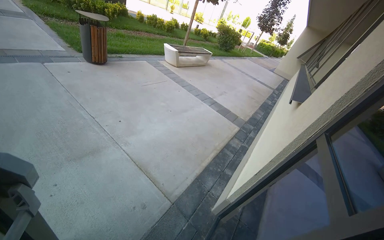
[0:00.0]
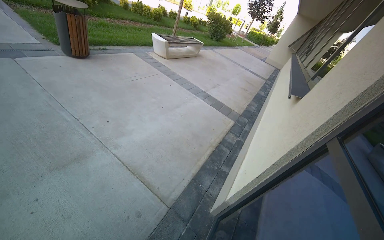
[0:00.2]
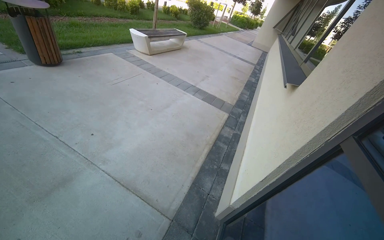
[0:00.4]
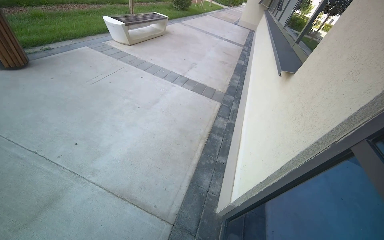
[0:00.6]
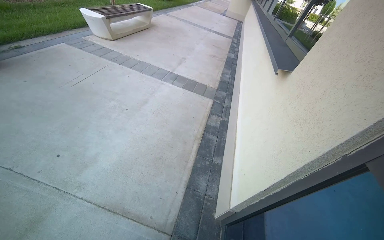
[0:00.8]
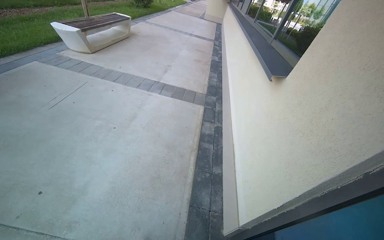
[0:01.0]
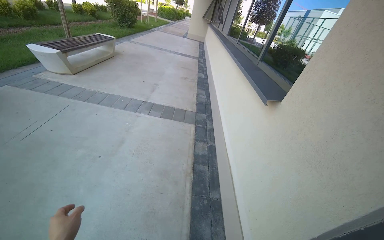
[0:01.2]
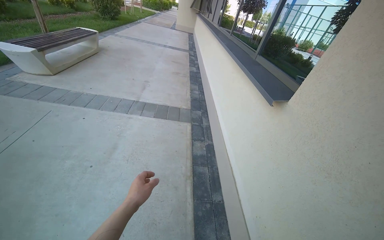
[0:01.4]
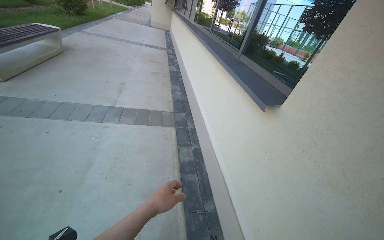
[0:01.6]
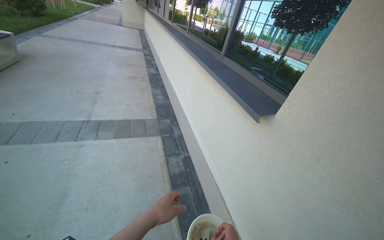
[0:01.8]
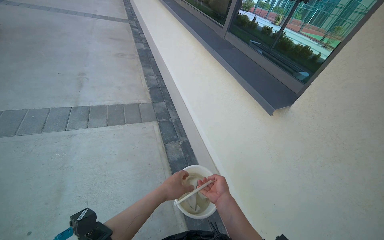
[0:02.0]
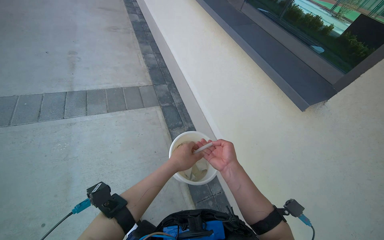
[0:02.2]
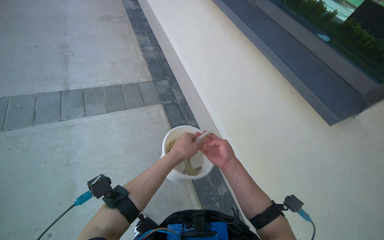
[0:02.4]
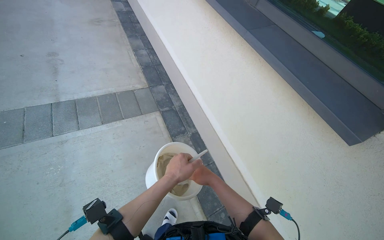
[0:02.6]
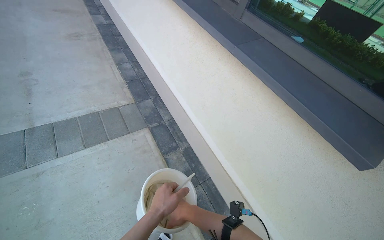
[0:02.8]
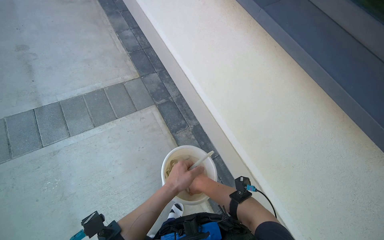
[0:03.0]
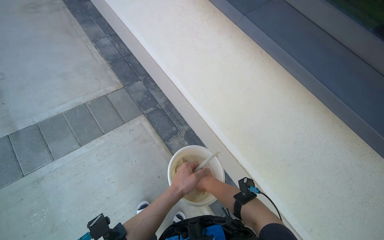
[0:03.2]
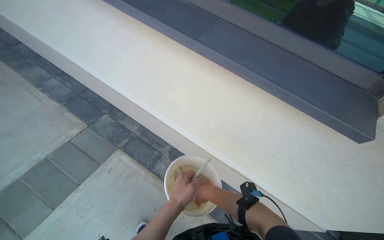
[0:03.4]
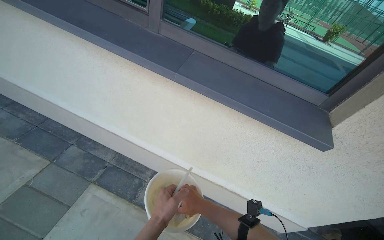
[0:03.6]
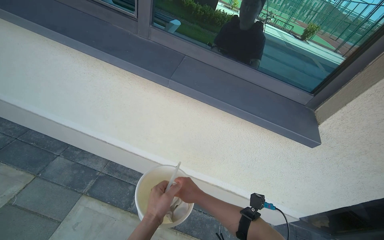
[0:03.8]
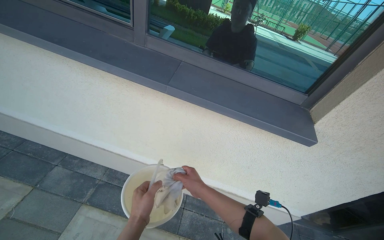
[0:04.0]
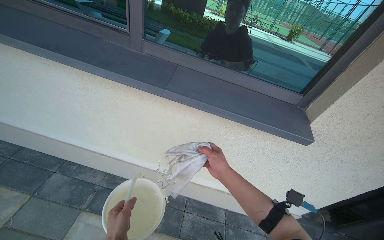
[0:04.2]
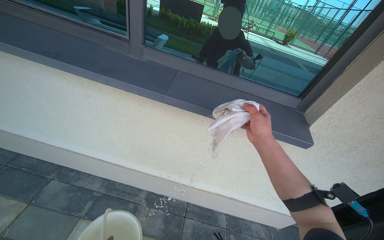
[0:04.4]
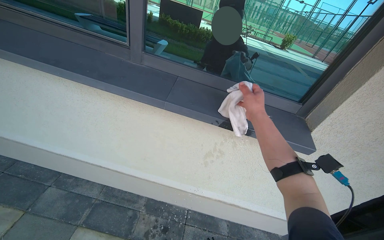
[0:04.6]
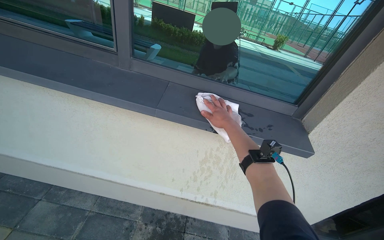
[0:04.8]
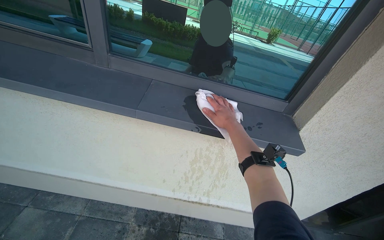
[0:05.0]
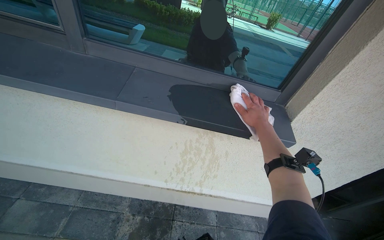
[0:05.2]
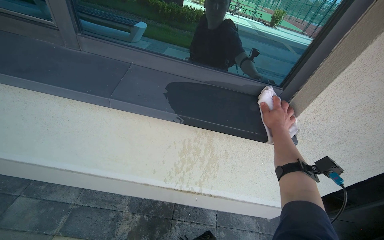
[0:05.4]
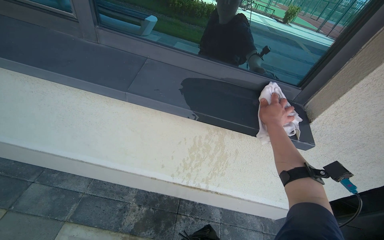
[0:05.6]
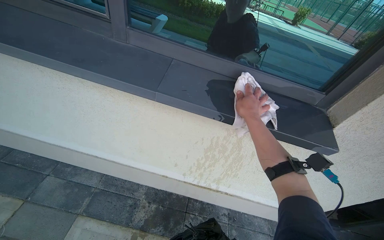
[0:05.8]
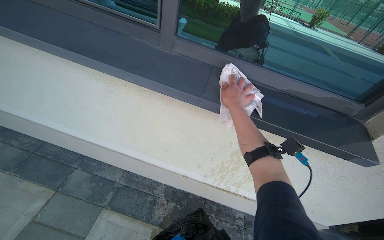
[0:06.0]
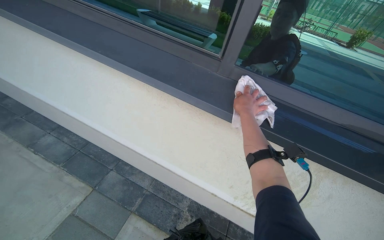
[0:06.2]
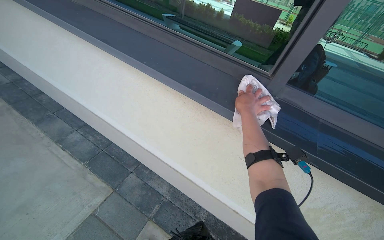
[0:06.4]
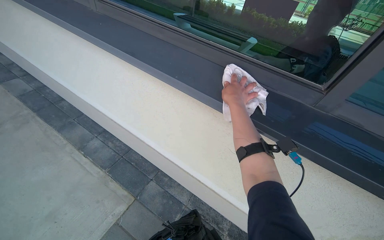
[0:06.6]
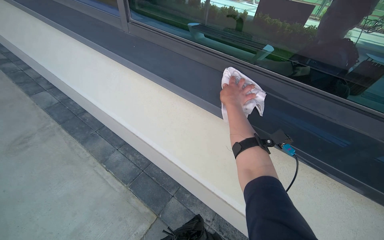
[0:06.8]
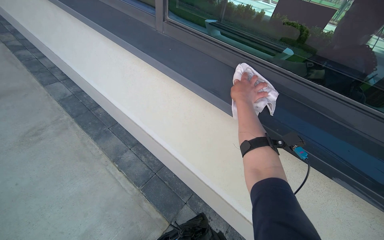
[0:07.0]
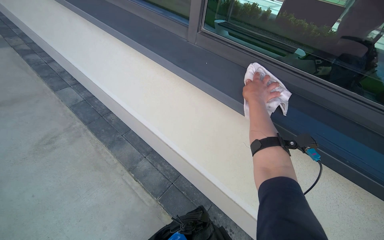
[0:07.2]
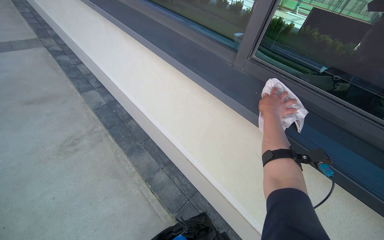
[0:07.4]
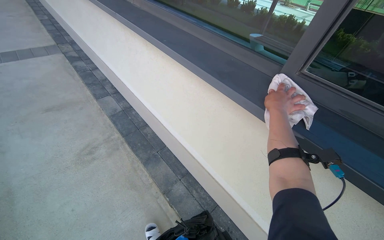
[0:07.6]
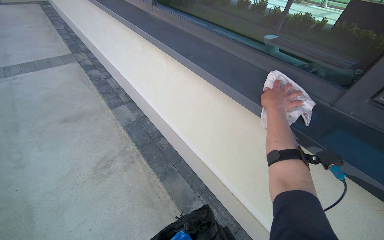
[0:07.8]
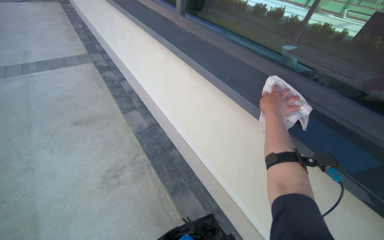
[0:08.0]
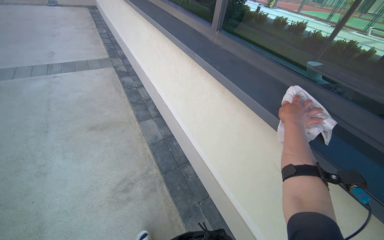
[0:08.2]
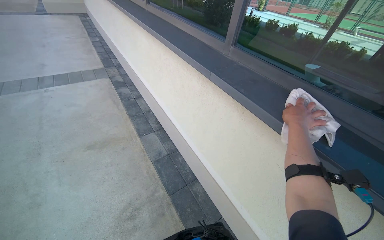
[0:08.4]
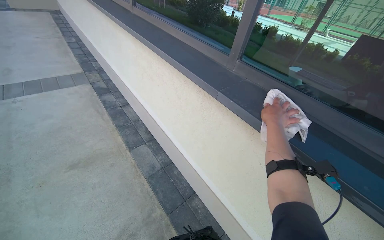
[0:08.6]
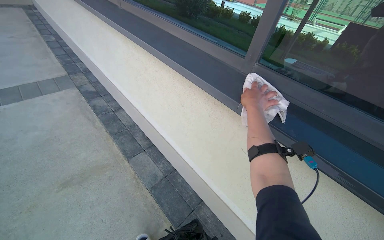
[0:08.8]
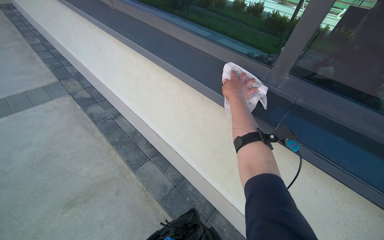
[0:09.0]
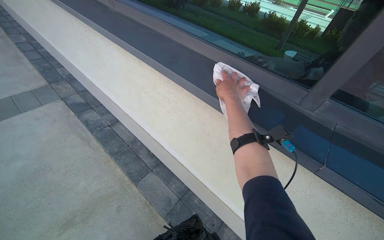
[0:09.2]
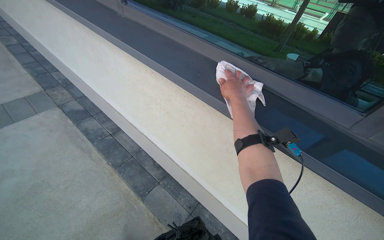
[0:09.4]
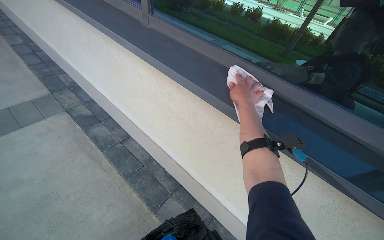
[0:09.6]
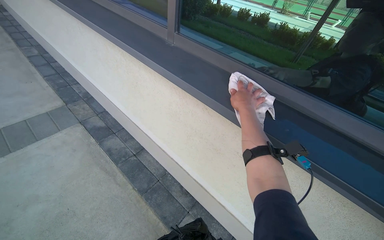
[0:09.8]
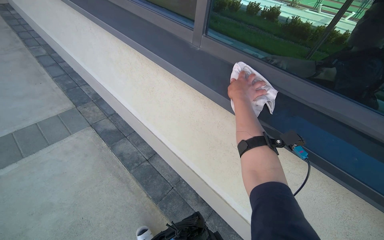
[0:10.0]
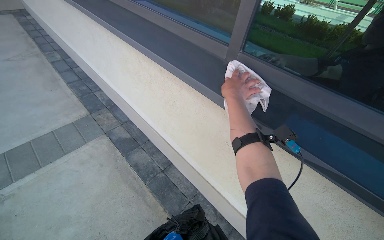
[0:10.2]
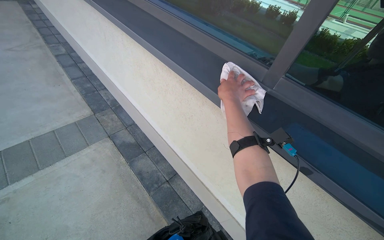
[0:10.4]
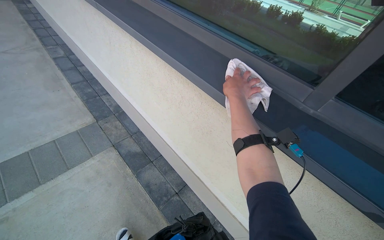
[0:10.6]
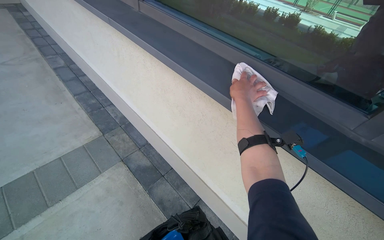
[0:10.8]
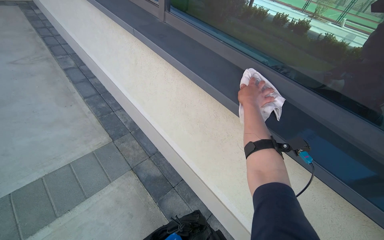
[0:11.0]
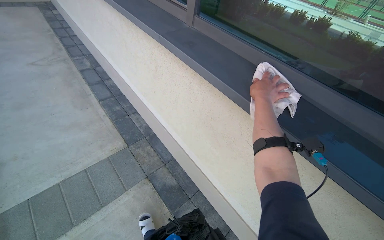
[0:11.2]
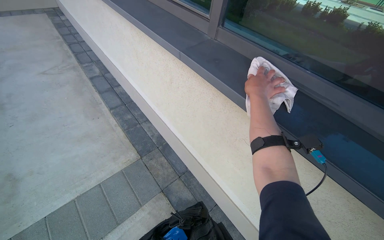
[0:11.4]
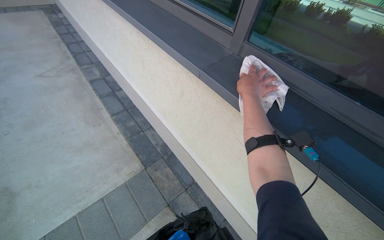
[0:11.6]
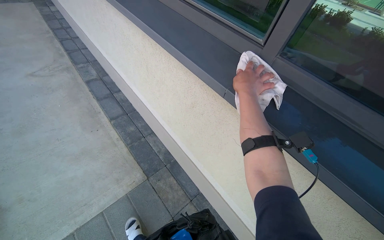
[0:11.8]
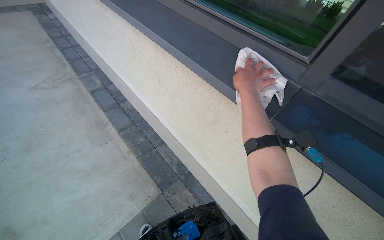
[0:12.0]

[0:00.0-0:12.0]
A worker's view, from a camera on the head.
Job: cleaning windows.
The whole recording: Cleaning window frames and sills. The worker wipes the window frames and sills with a cloth.
0:00.0 to 0:01.6: The camera is carried approximately 1 m. The head turns to the right by about 45 degrees.
0:01.6 to 0:03.0: The camera is carried about 90 cm. The wearer's head swings roughly 20 degrees to the right. The camera pitches downward, by some 30 degrees.
0:03.0 to 0:04.4: The wearer looks approximately 45 degrees further to the right.
0:04.4 to 0:06.0: The right hand moves farther from the camera and up the picture, approximately 20 cm, and goes to the right and returns, roughly 20 cm each way.
0:06.0 to 0:07.6: The camera travels some 1.5 m. The head rotates some 35 degrees to the left.
0:07.6 to 0:09.0: The camera is carried approximately 1 m.
0:09.0 to 0:10.4: The camera travels some 1 m.
0:10.4 to 0:12.0: The camera is carried approximately 1.5 m.

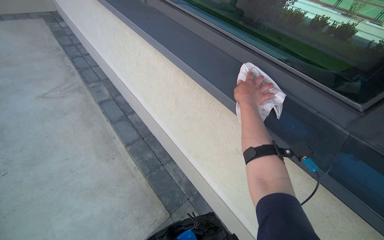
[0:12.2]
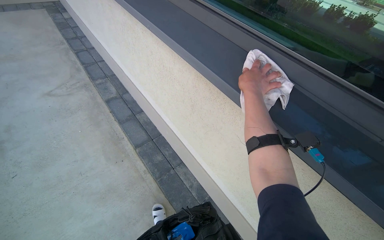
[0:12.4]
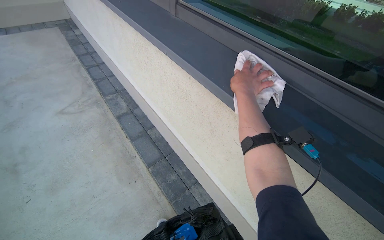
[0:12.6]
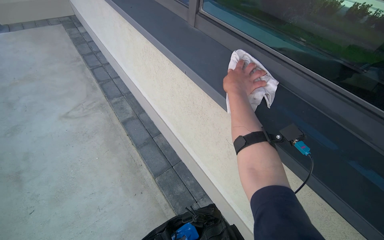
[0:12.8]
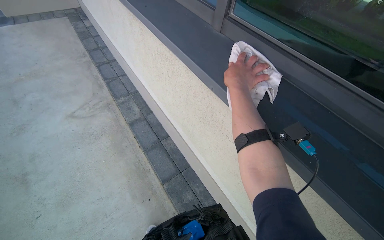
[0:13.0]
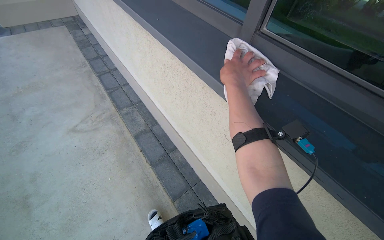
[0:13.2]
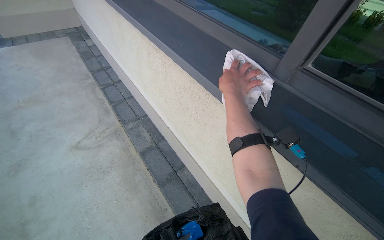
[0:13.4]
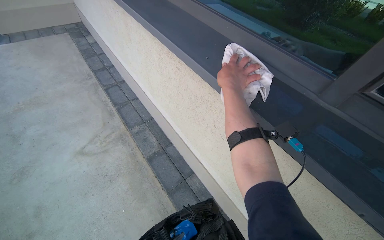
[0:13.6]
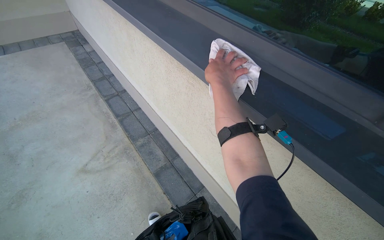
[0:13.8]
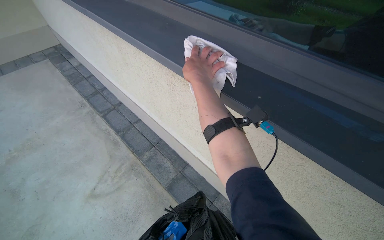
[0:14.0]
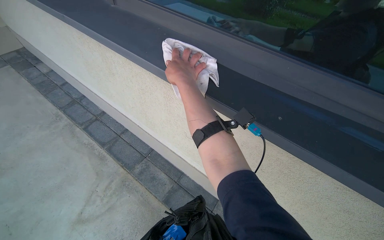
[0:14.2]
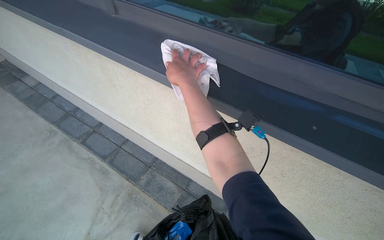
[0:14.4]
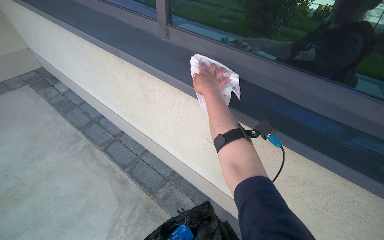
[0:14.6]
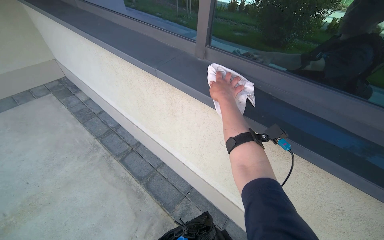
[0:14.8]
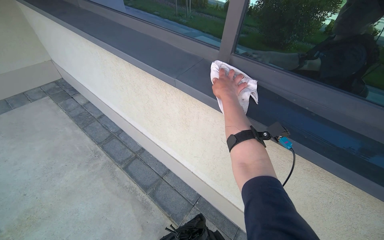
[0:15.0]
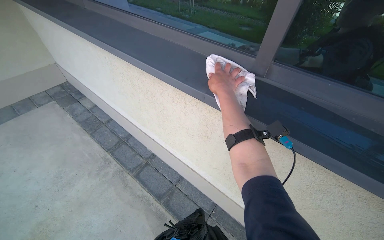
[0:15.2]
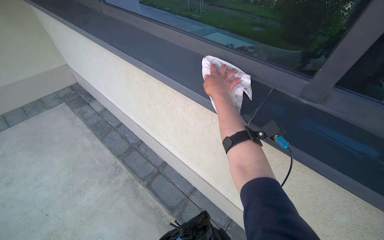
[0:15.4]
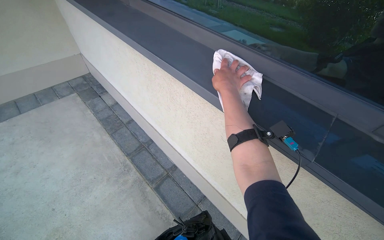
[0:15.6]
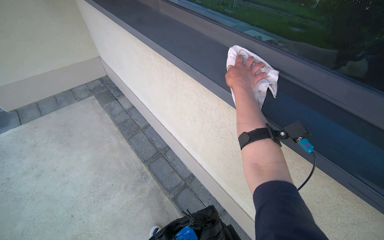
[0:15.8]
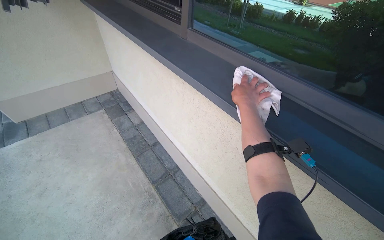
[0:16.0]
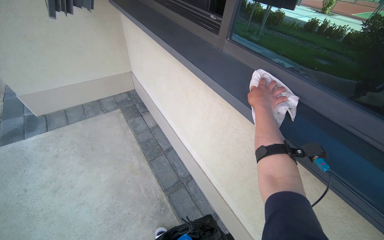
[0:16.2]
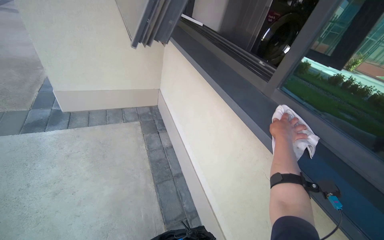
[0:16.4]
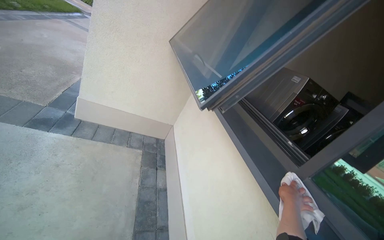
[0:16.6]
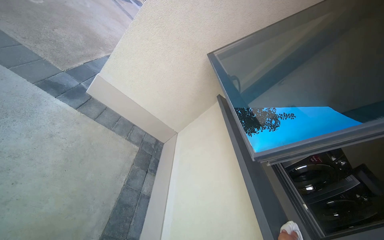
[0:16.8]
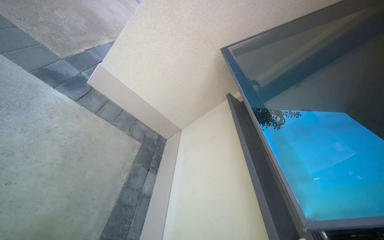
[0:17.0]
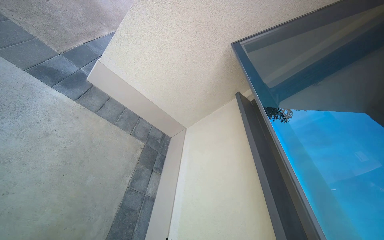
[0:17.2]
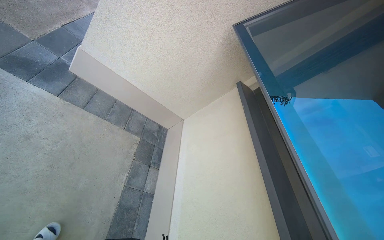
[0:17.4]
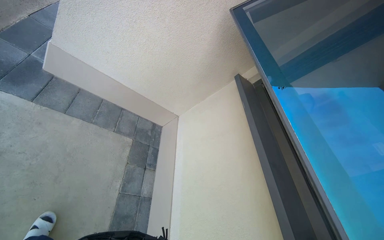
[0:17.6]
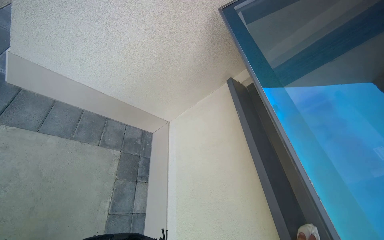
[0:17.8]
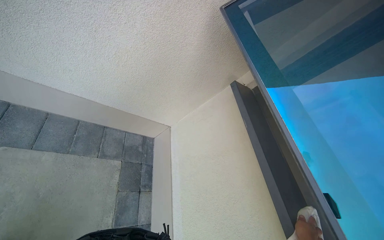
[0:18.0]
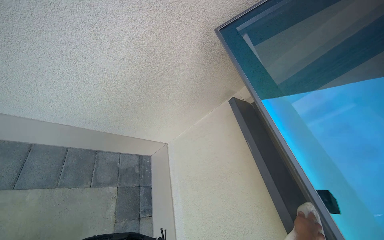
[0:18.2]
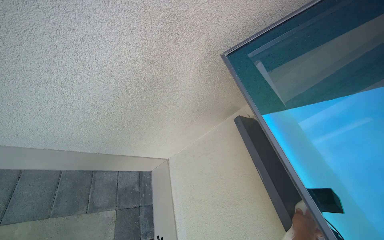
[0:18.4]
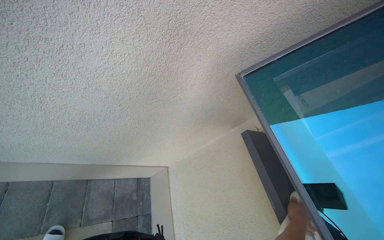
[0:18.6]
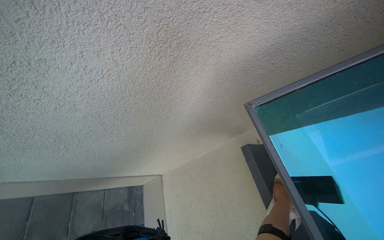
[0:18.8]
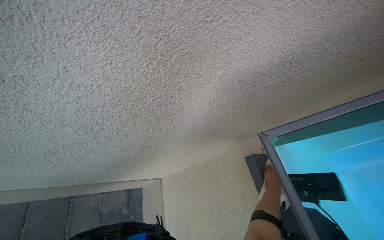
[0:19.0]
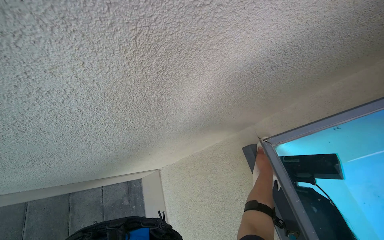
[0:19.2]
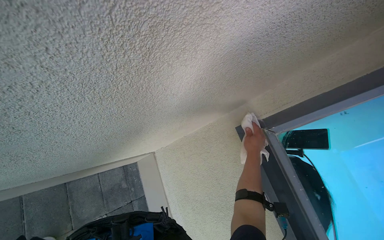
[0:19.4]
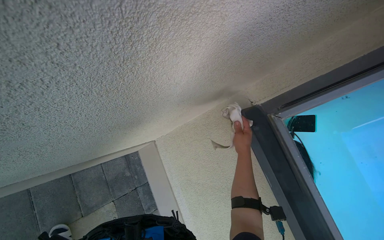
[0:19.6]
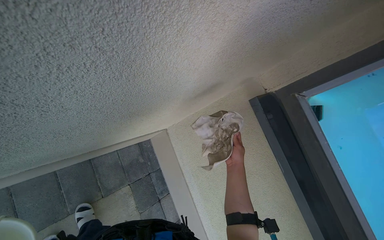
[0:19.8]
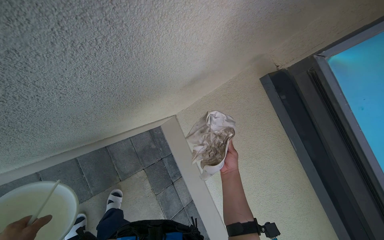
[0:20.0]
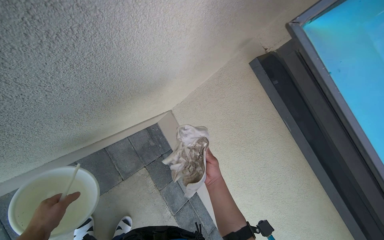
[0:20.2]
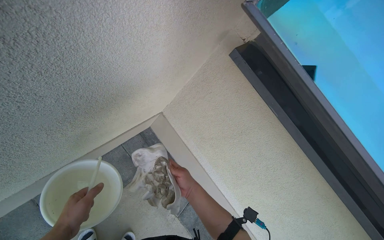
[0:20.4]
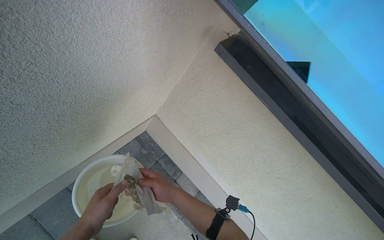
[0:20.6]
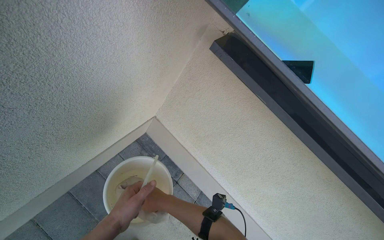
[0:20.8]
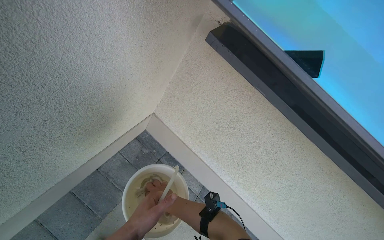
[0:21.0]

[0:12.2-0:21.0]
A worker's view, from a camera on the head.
Job: cleaning windows.
The whole recording: Cleaning window frames and sills. The worker wipes the window frames and sills with a cloth.
0:12.2 to 0:13.6: The head travels about 1 m.
0:13.6 to 0:15.2: The camera is carried roughly 70 cm.
0:15.2 to 0:16.6: The camera travels roughly 1 m. The wearer's head swings about 50 degrees to the left. The view tips upward by about 25 degrees.
0:16.6 to 0:18.0: The camera is carried roughly 1 m. The camera pitches downward, by roughly 20 degrees.
0:18.0 to 0:19.6: The head travels about 60 cm. The view tilts some 20 degrees downward.
0:19.6 to 0:21.0: The right hand shifts some 50 cm down the picture and to the left.
